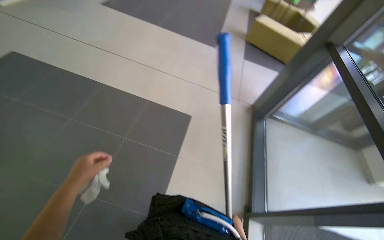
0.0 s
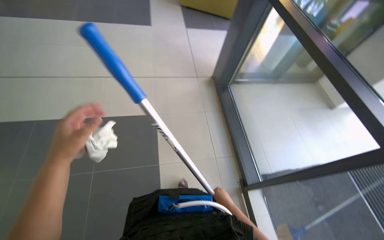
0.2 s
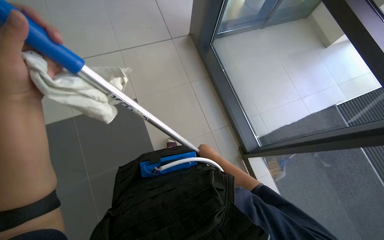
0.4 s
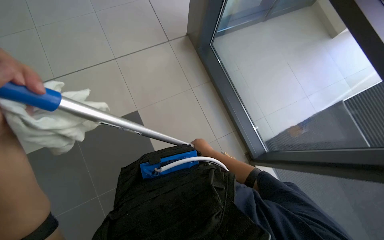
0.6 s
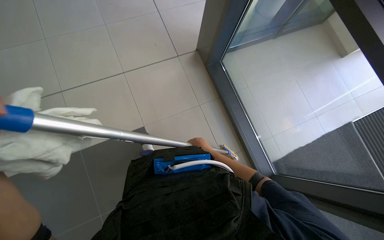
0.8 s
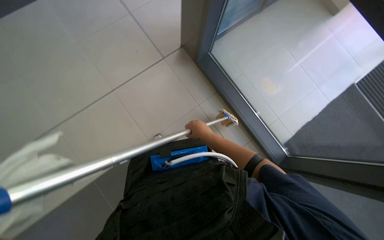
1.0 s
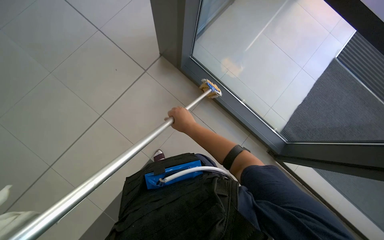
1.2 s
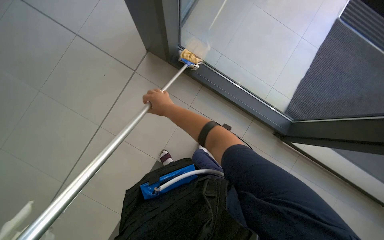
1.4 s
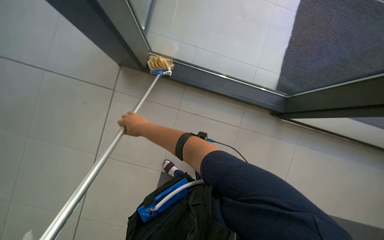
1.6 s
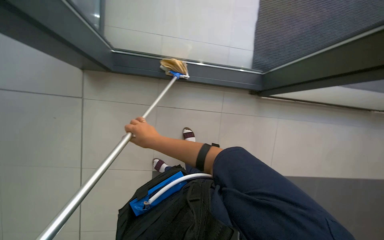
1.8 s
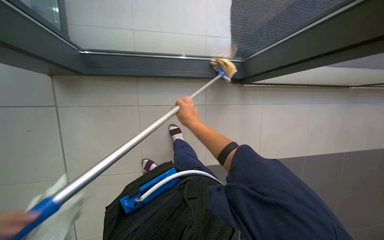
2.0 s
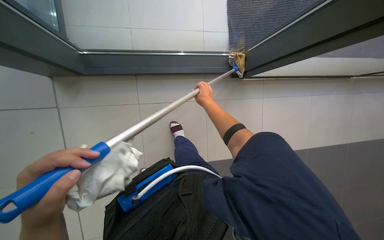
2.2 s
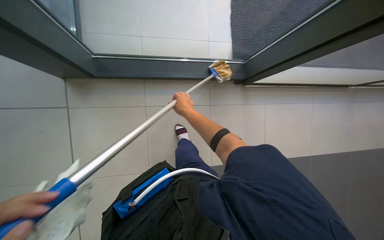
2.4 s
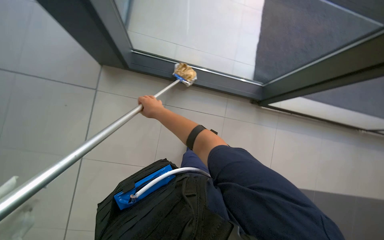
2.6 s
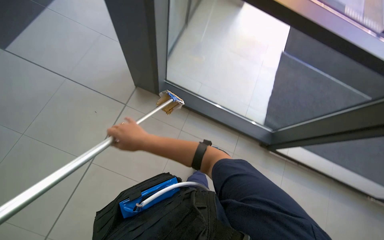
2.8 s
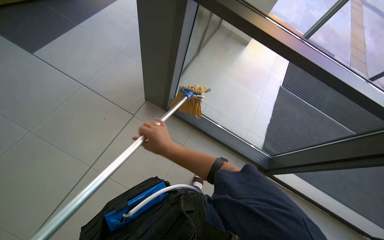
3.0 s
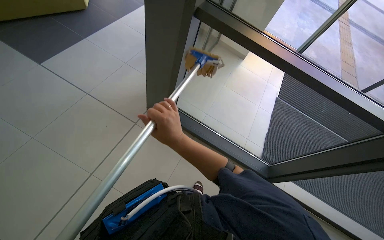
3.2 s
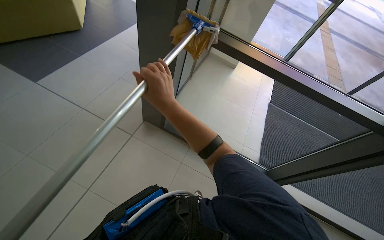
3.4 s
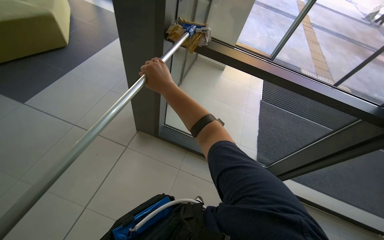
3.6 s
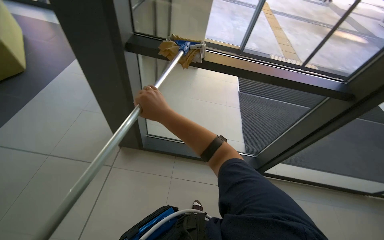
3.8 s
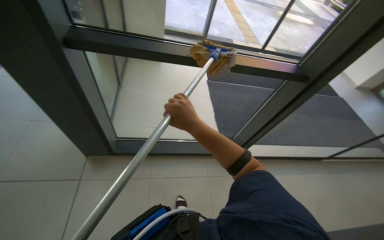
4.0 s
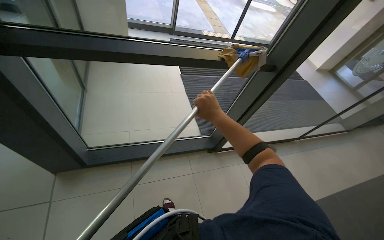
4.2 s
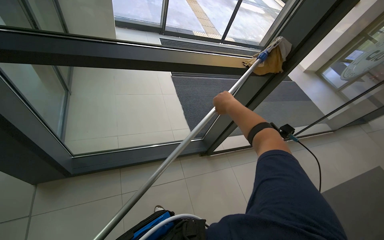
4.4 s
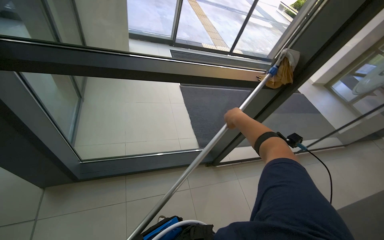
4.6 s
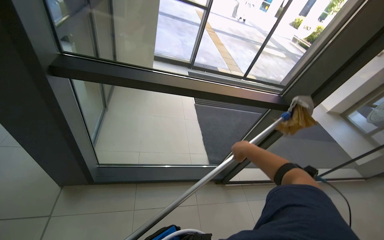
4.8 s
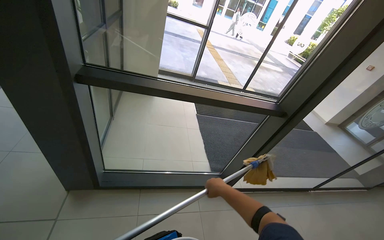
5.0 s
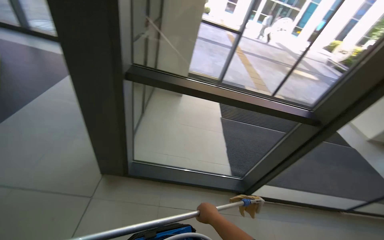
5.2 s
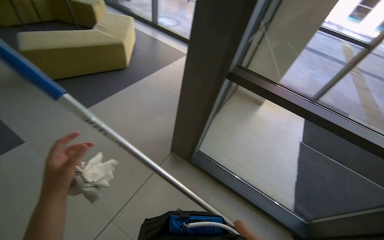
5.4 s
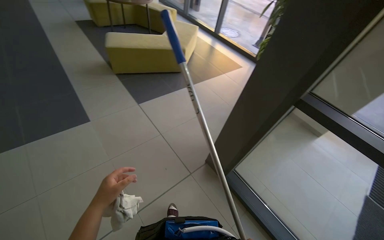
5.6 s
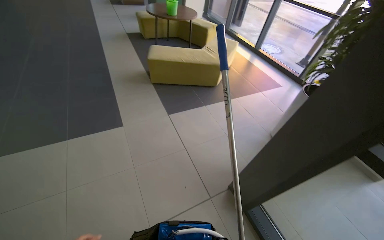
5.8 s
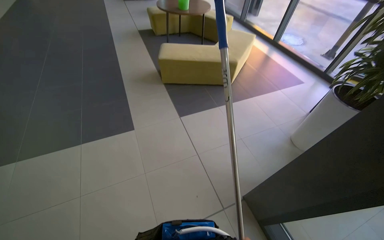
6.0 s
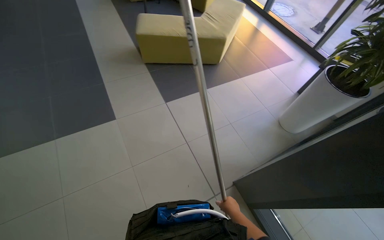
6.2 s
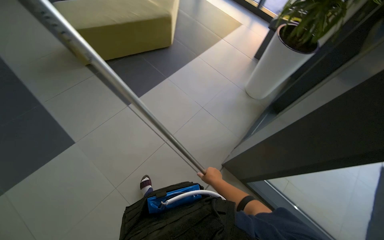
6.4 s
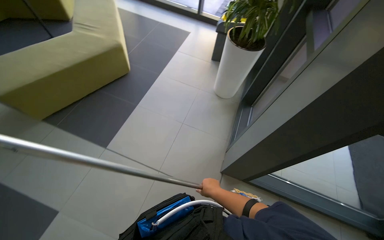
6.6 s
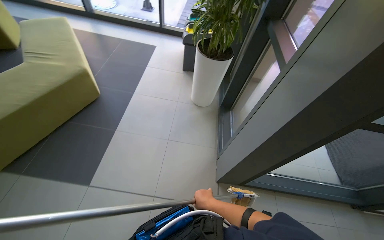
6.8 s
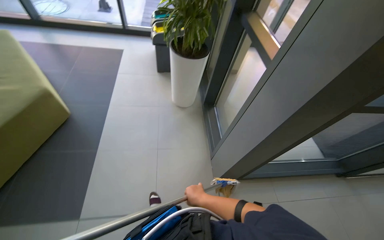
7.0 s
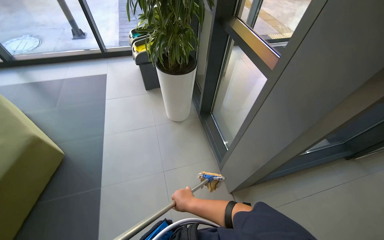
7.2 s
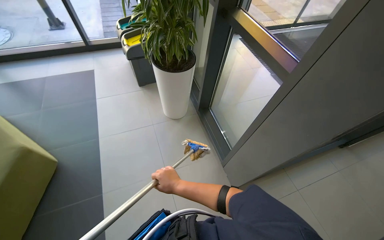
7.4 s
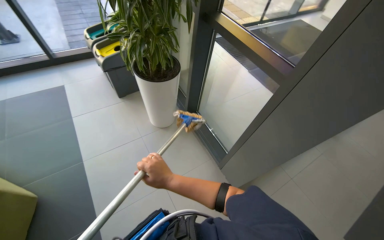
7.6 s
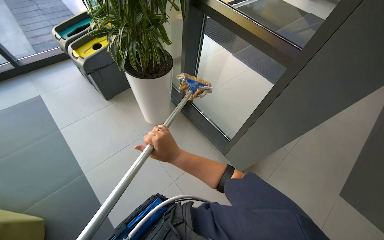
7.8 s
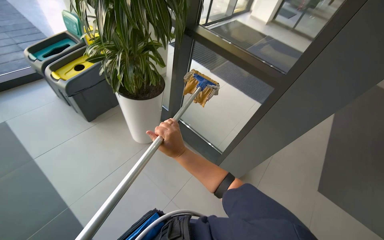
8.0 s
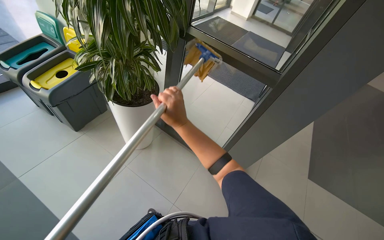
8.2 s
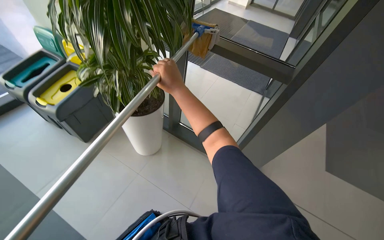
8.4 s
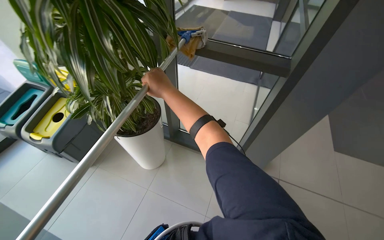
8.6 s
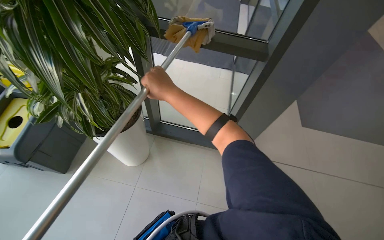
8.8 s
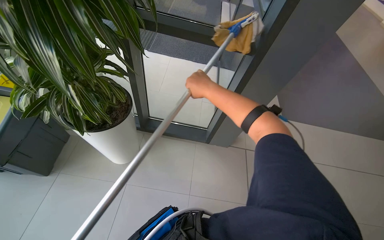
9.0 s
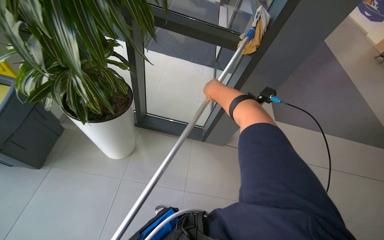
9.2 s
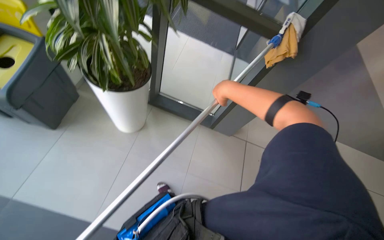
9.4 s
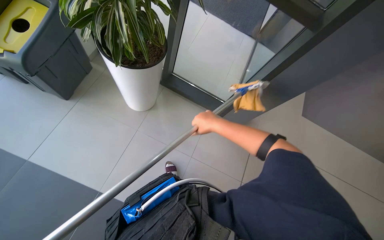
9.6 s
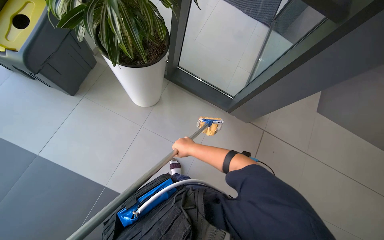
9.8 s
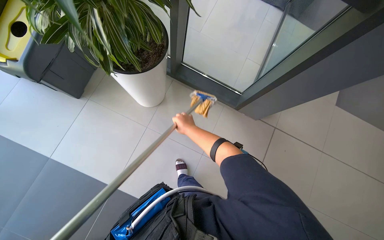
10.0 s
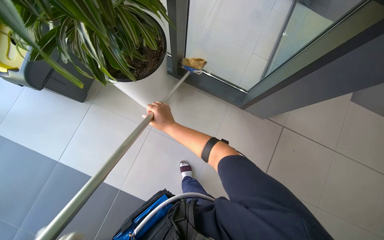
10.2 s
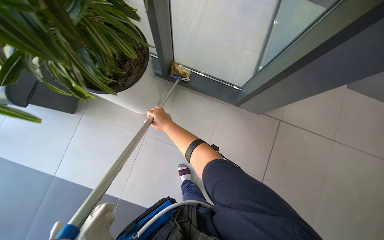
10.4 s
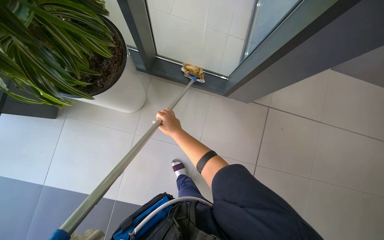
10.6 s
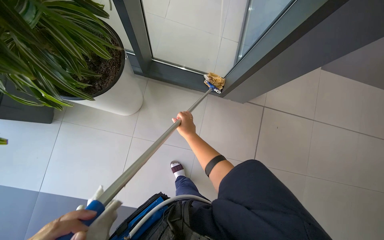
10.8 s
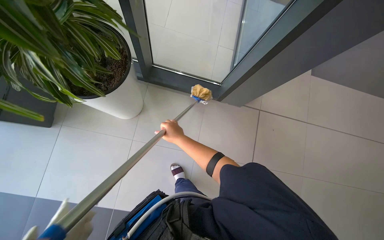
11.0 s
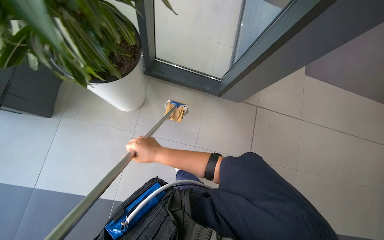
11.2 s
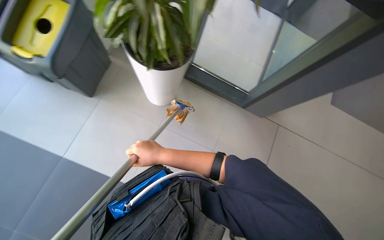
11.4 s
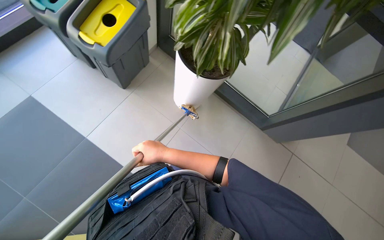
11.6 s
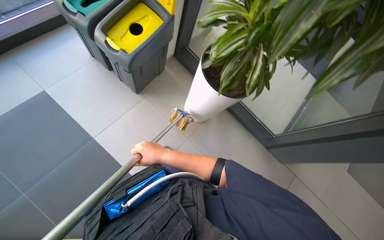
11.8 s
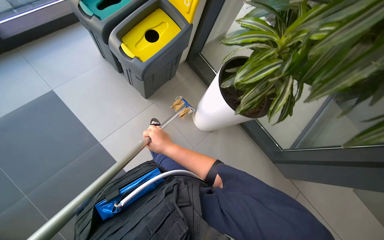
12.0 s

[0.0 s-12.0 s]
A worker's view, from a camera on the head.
Job: cleaning windows.
The whole recording: Cleaning windows with mop. The worker cleans the large windows using a mop with a cloth attached.
1.6 to 3.0 s: The view swings roughly 15 degrees to the right. The view tips upward by some 15 degrees. The right hand reaches some 30 cm to the right, then returns.
3.0 to 4.4 s: The head turns to the right by some 45 degrees.
4.4 to 6.0 s: The camera is carried approximately 50 cm. The head turns to the left by about 85 degrees. The wearer looks about 20 degrees further upward.
6.0 to 7.6 s: The head travels roughly 80 cm. The head rotates some 95 degrees to the right.
7.6 to 9.0 s: The camera travels roughly 50 cm. The head turns to the right by about 50 degrees.
9.0 to 10.4 s: The head turns to the left by about 20 degrees. The view tilts approximately 25 degrees downward.
10.4 to 12.0 s: The view tilts roughly 15 degrees upward. The scene rotates clockwise by approximately 25 degrees.

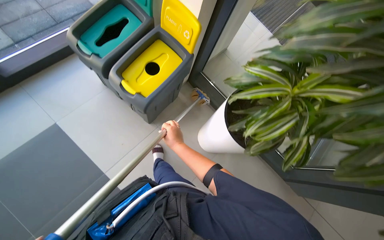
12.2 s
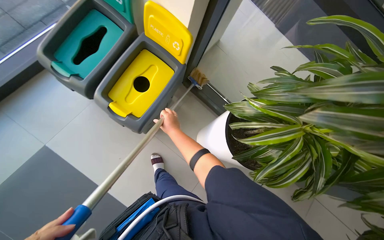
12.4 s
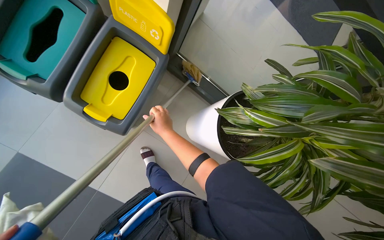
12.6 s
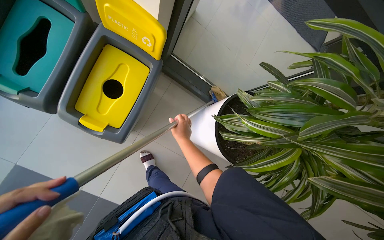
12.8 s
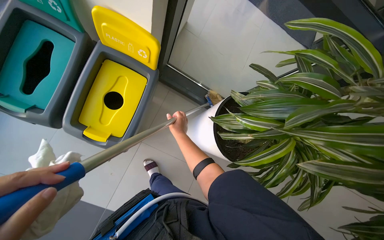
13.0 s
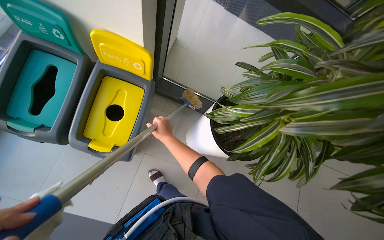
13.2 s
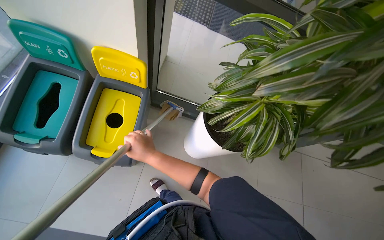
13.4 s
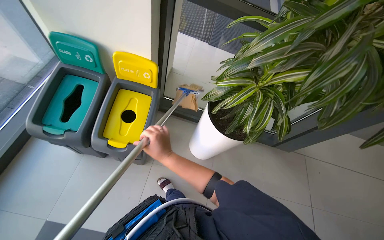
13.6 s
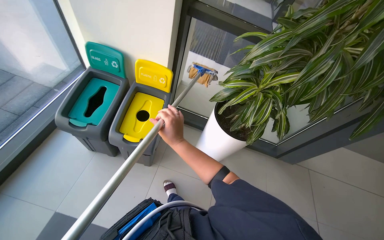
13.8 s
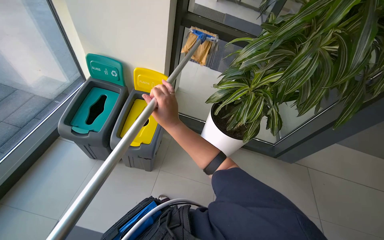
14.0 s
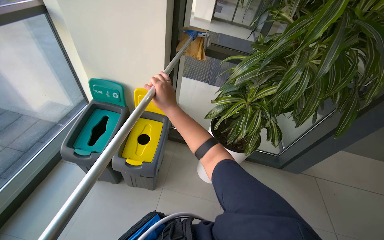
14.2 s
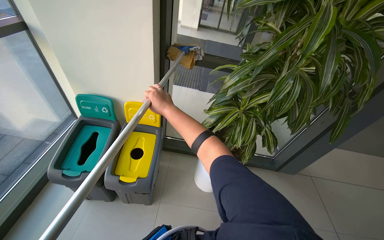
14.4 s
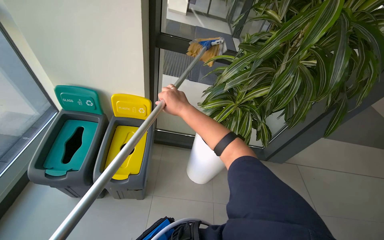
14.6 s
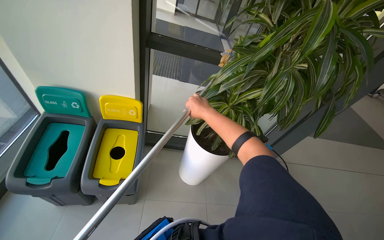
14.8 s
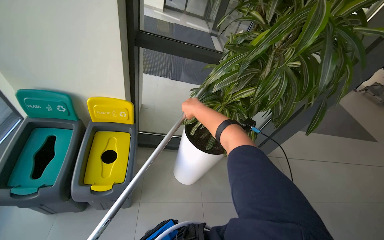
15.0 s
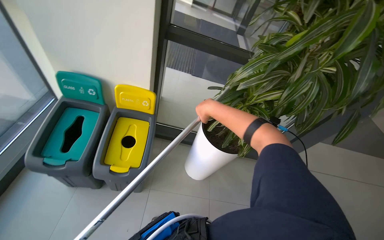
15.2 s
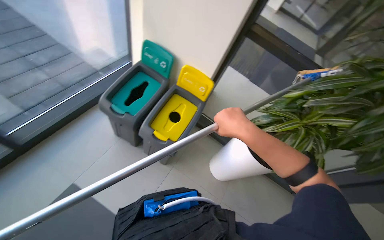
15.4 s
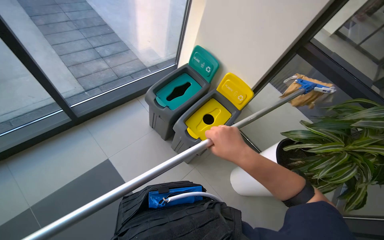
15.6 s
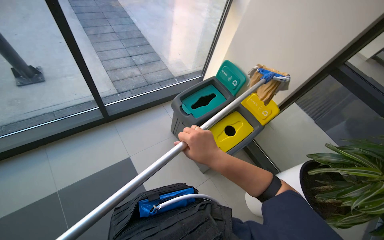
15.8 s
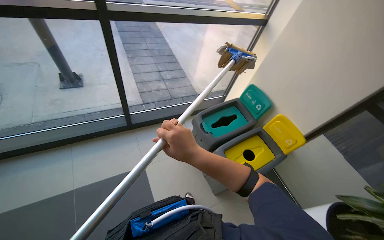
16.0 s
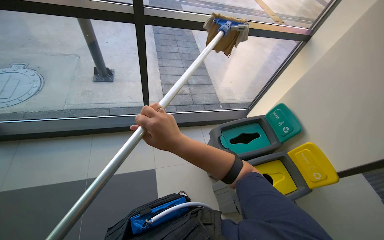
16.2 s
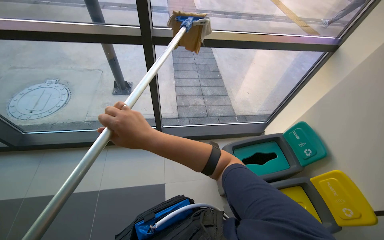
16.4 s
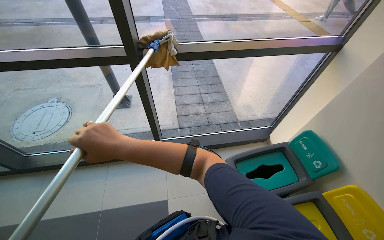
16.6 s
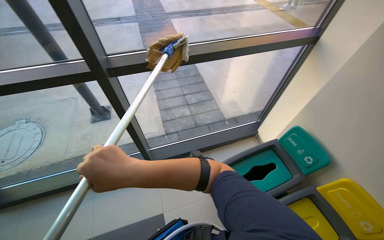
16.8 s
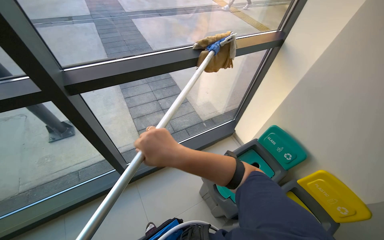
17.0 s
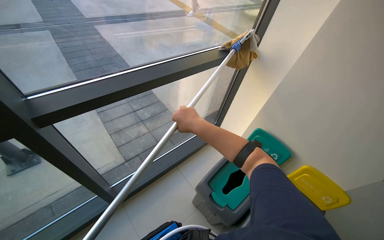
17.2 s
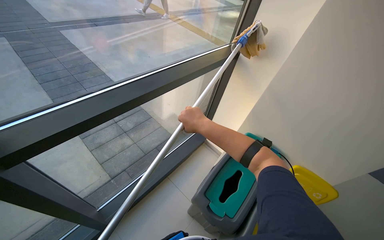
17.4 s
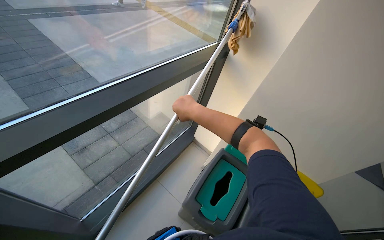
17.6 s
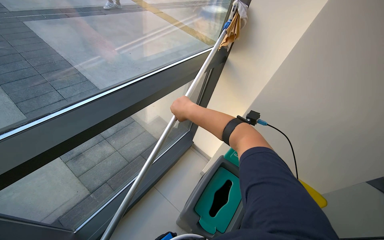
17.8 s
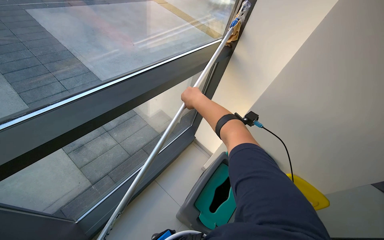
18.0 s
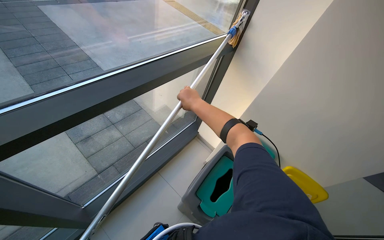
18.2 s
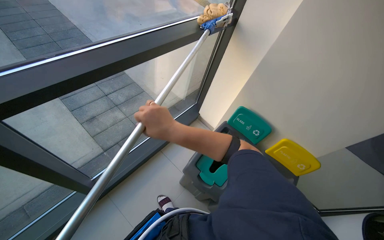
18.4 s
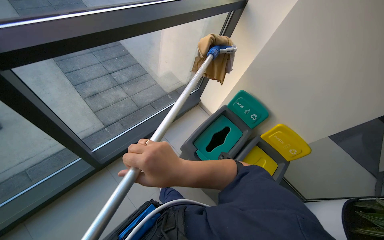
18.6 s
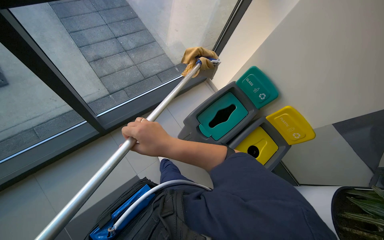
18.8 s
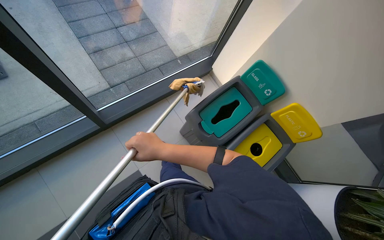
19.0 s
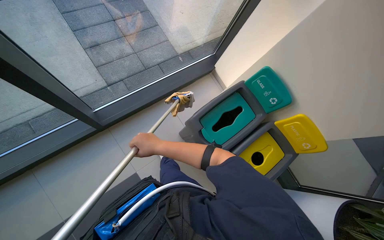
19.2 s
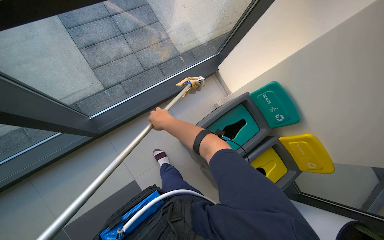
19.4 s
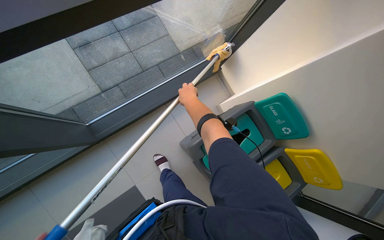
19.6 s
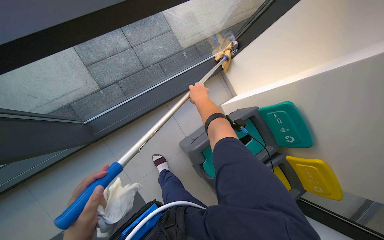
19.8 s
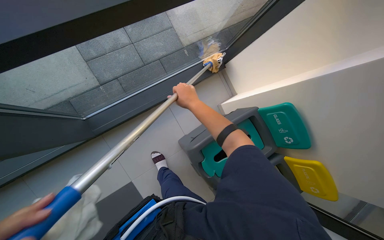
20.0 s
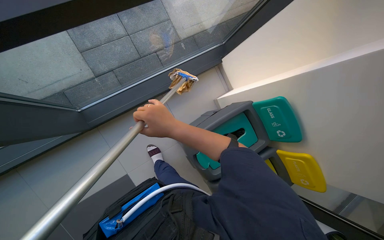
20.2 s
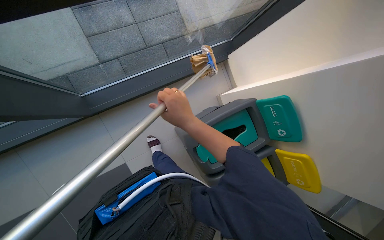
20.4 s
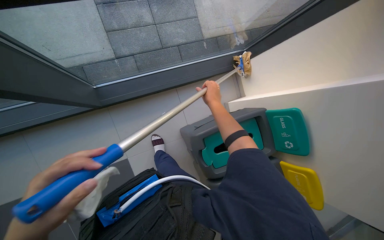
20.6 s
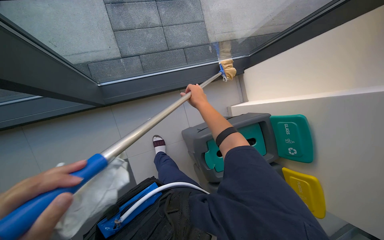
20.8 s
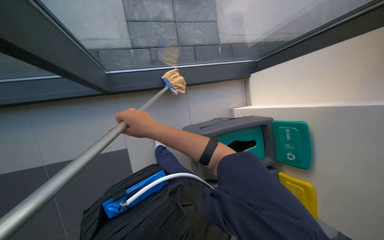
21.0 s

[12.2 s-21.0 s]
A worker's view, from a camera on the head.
Job: cleaning windows.
The whole recording: Cleaning windows with mop. The worker cleans the large windows using a mop with a cloth attached.
12.2 to 13.6 s: Everything in view rotates about 30 degrees counterclockwise.
13.6 to 15.2 s: The wearer looks approximately 10 degrees further upward. The right hand travels up the picture and to the right by some 25 cm.
15.2 to 16.6 s: The head turns to the left by about 75 degrees. The camera pitches upward, by approximately 20 degrees.
16.6 to 18.0 s: The wearer moves roughly 40 cm. The head turns to the right by some 45 degrees.
18.0 to 19.6 s: The camera pitches downward, by some 30 degrees. The right hand reaches approximately 25 cm nearer to the camera, then returns.
19.6 to 21.0 s: The right hand travels to the left, down the picture and nearer to the camera by about 35 cm.
